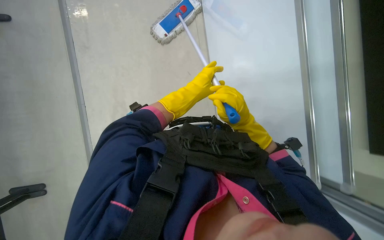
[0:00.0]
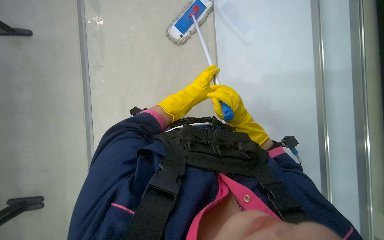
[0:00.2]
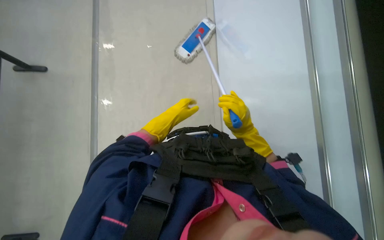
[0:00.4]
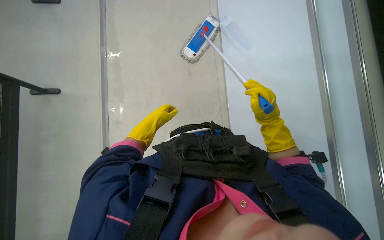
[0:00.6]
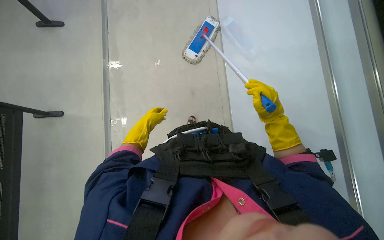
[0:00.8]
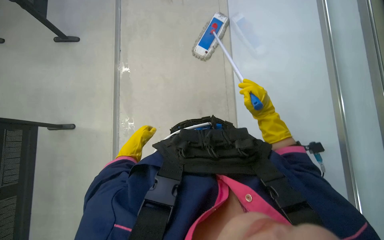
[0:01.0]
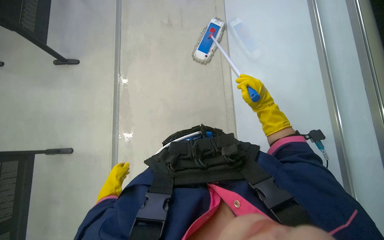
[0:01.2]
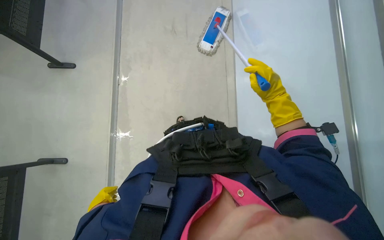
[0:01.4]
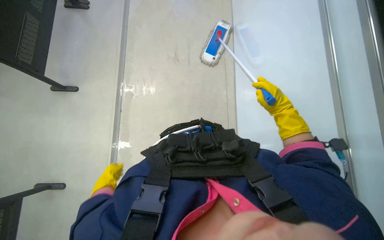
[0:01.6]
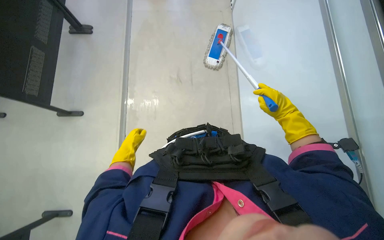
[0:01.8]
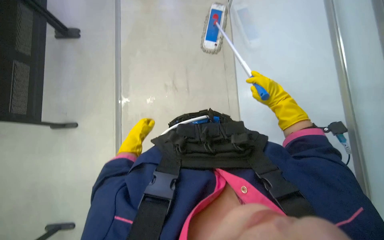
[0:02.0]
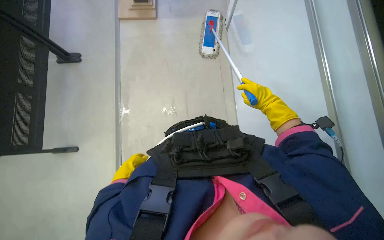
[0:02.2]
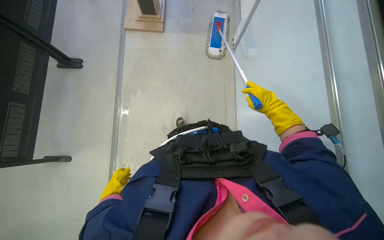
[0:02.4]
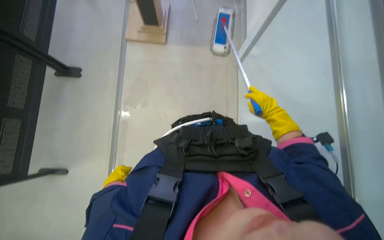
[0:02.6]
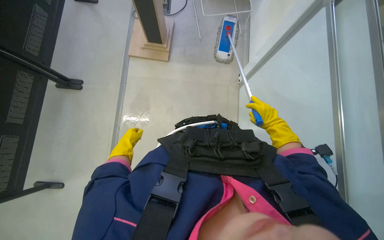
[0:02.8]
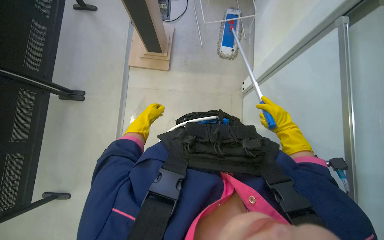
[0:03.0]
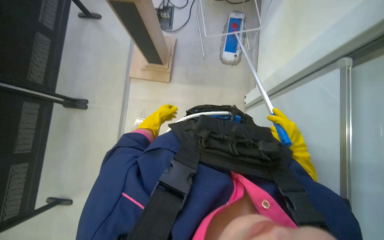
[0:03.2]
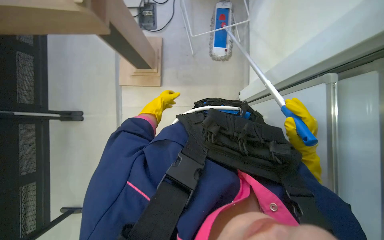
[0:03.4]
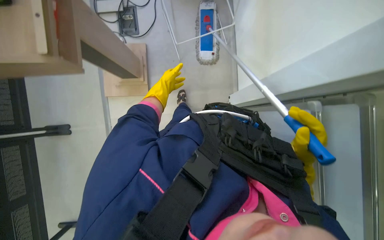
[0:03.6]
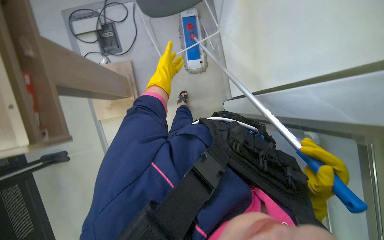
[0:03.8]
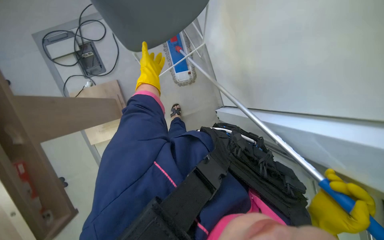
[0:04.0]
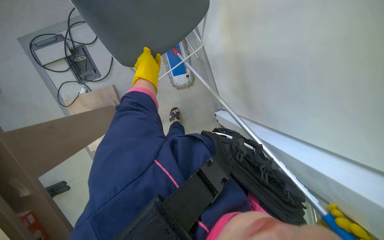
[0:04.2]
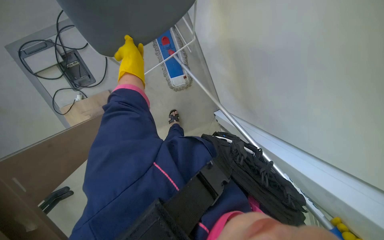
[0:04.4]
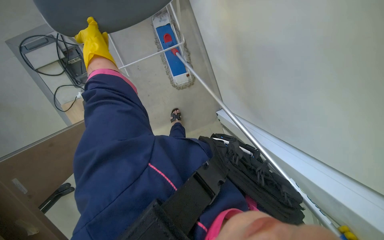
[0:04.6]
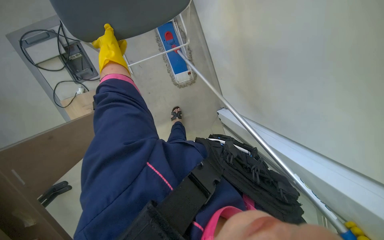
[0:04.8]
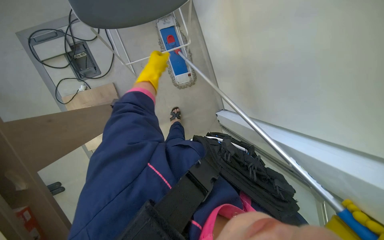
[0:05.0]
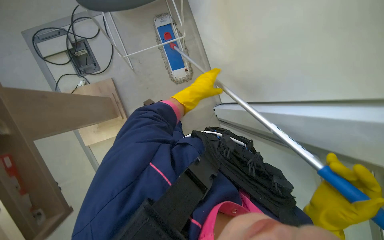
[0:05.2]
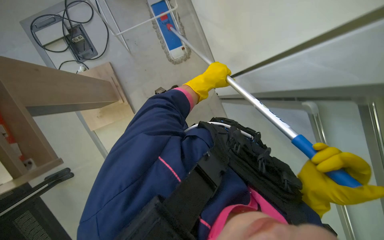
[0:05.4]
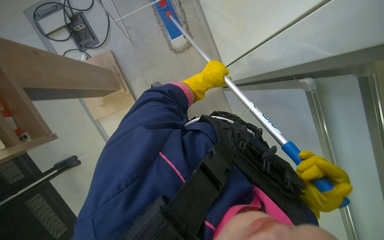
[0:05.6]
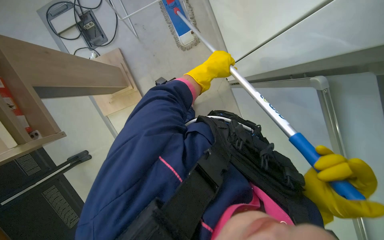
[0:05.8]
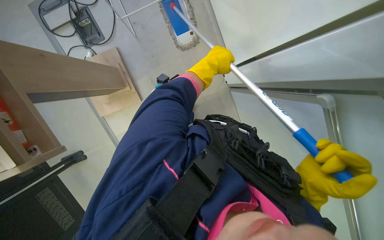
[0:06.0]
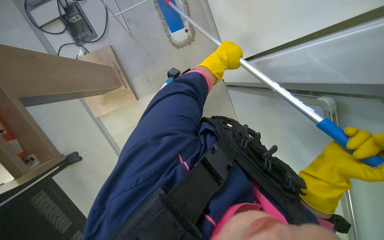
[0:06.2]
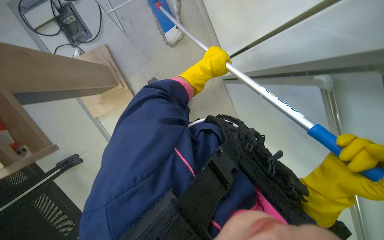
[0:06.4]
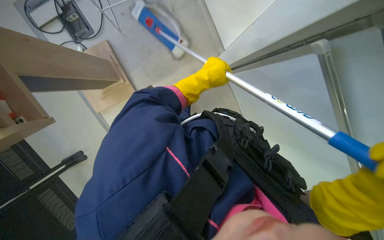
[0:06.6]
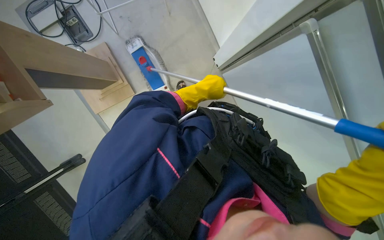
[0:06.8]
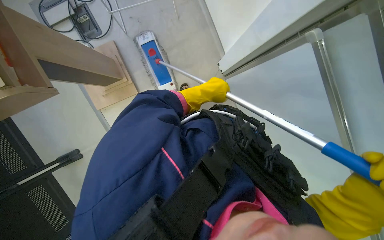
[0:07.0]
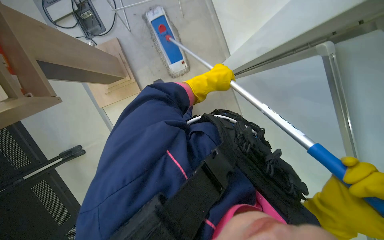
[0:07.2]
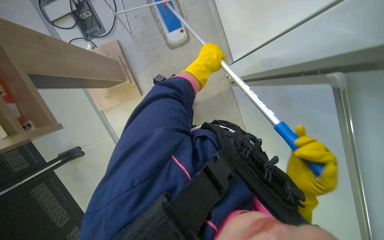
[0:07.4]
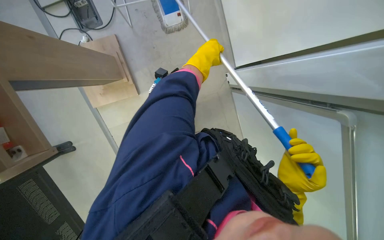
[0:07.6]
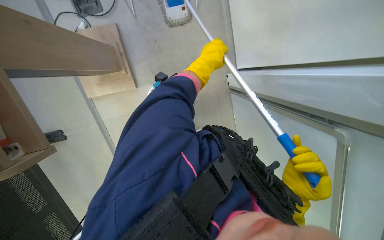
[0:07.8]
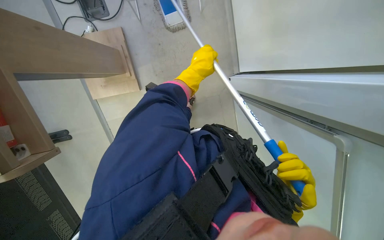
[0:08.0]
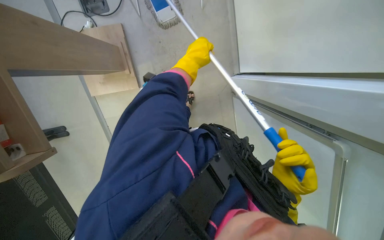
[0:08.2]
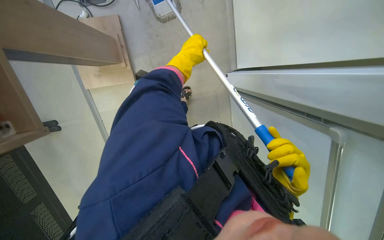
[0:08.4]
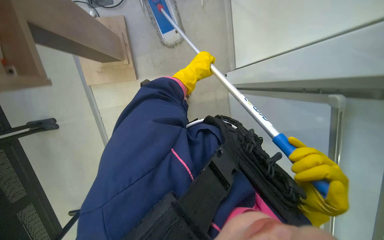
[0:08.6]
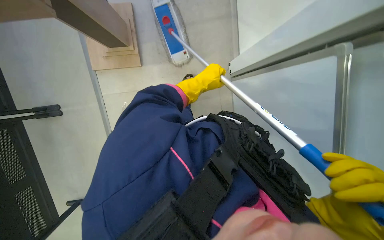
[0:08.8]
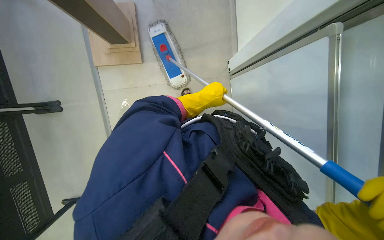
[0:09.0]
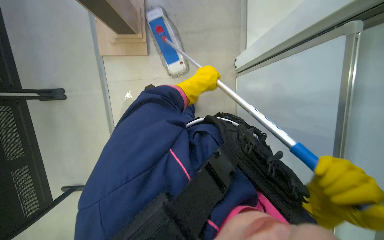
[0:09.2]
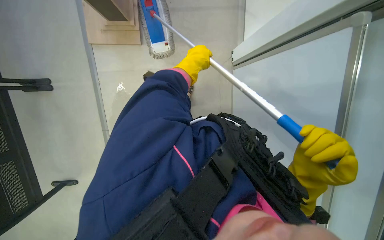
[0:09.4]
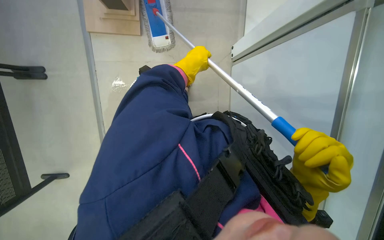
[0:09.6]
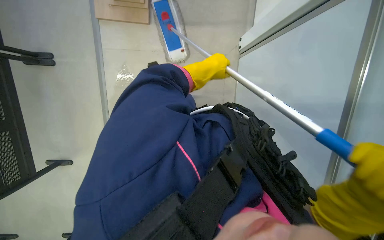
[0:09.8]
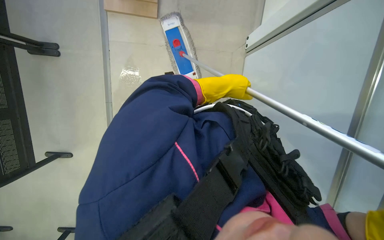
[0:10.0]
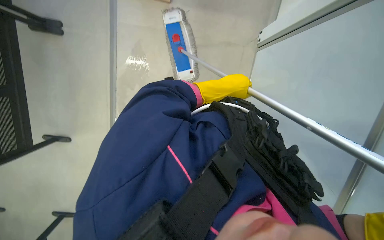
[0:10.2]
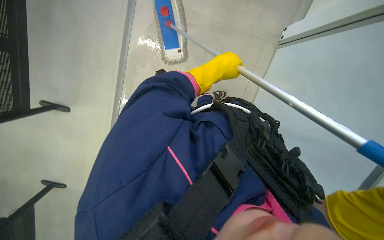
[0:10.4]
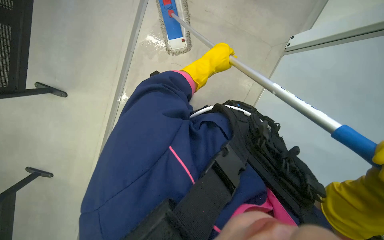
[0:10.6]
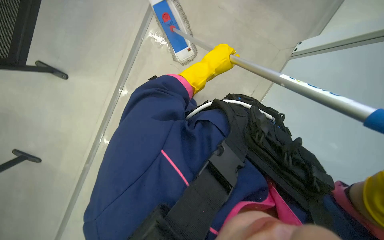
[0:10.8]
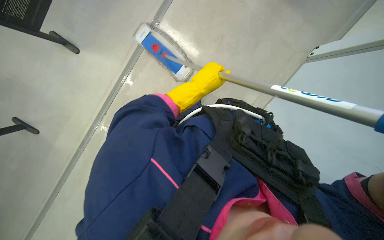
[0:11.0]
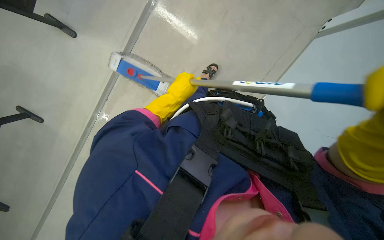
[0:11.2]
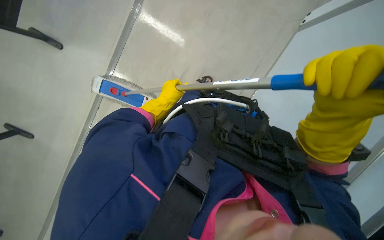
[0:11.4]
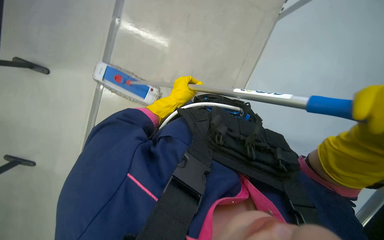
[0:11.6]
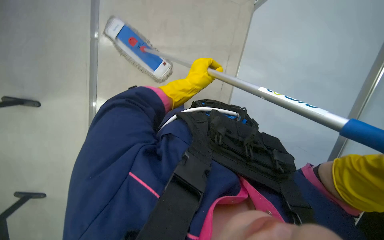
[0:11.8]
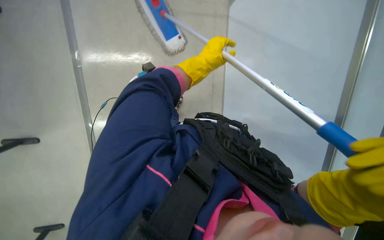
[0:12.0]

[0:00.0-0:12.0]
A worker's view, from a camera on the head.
Job: mopping floor.
The whole recording: Mopping floor. The worker mops the floor with a long-handled mop and gathered the trash from the ground and put it into a polyethylene bag..
0:00.0 to 0:01.6: The wearer looks about 15 degrees further upward. The right hand heads farther from the camera and to the right, covering about 40 cm, while the left hand heads to the left, farther from the camera and down the picture, covering some 50 cm.
0:03.0 to 0:04.4: The camera is carried approximately 1 m. The view tilts approximately 20 degrees downward. Everything in view rotates roughly 30 degrees counterclockwise.
0:04.4 to 0:06.0: The left hand travels to the right by about 30 cm.
0:07.6 to 0:09.0: The left hand shifts some 25 cm down the picture and farther from the camera.
0:10.4 to 0:12.0: The left hand goes to the left and returns, approximately 10 cm each way.

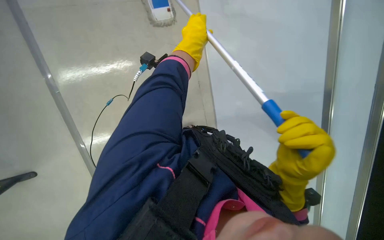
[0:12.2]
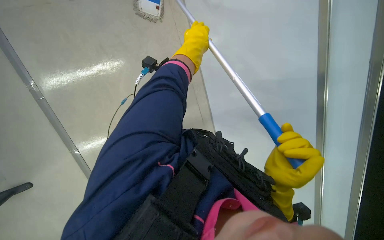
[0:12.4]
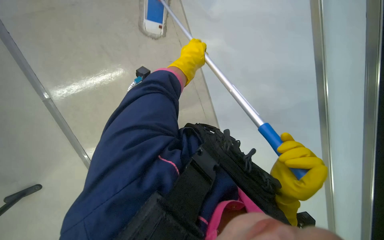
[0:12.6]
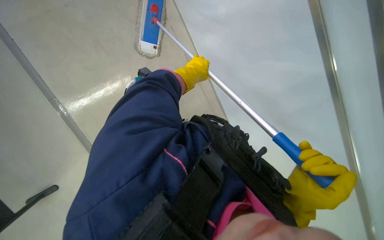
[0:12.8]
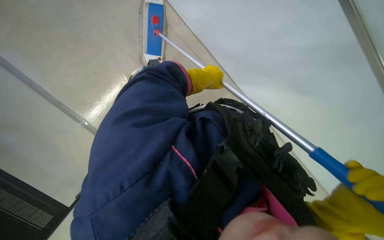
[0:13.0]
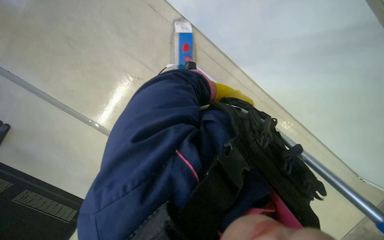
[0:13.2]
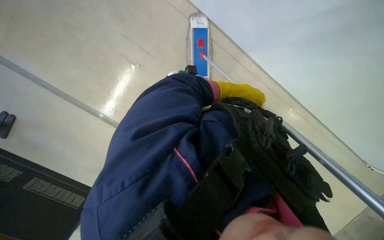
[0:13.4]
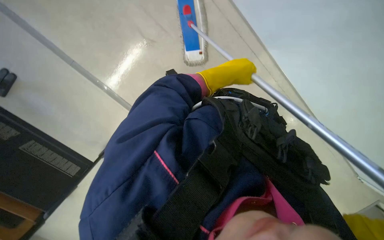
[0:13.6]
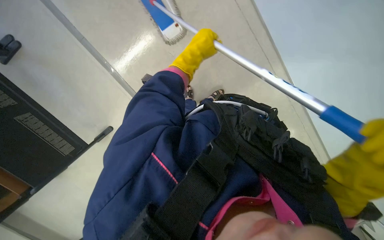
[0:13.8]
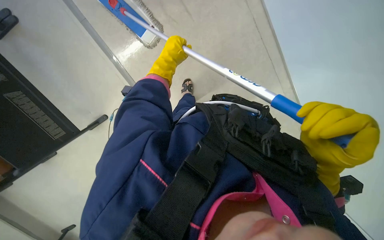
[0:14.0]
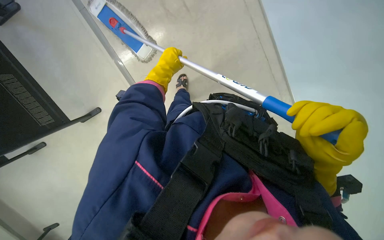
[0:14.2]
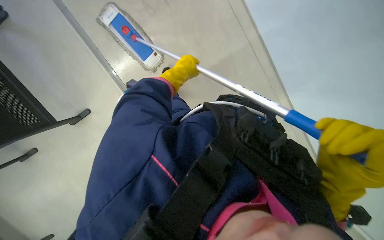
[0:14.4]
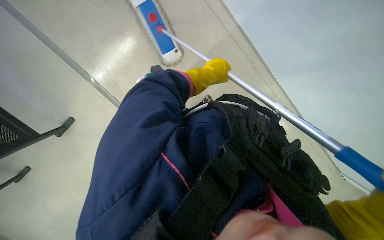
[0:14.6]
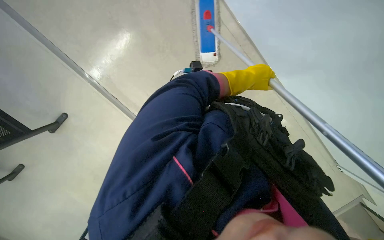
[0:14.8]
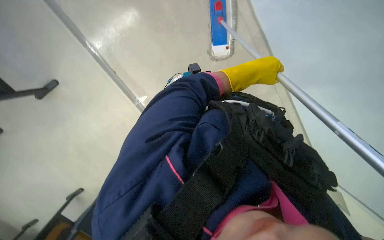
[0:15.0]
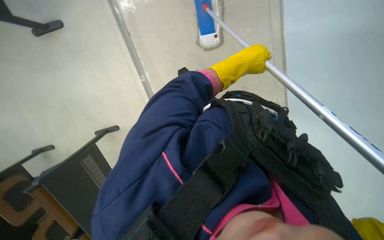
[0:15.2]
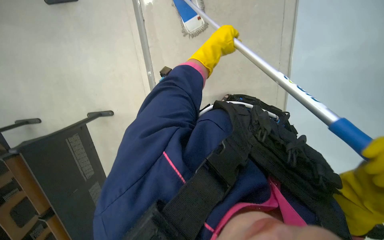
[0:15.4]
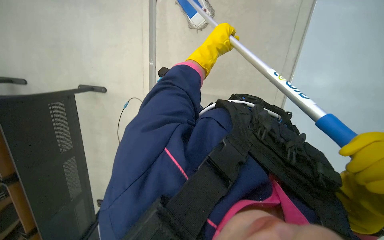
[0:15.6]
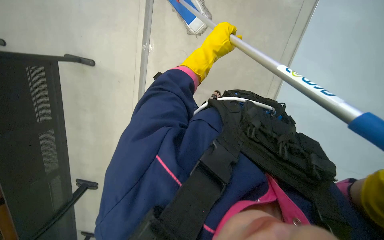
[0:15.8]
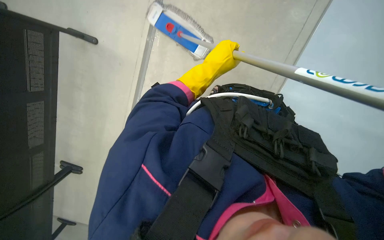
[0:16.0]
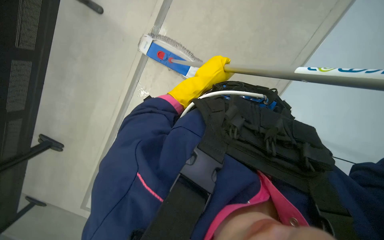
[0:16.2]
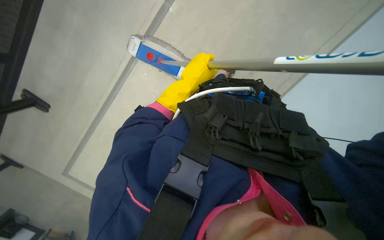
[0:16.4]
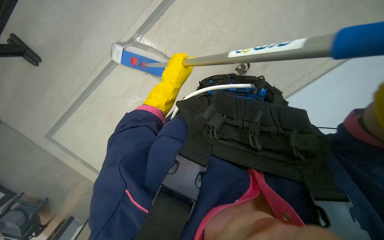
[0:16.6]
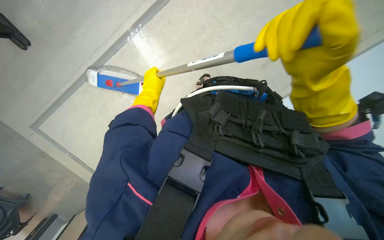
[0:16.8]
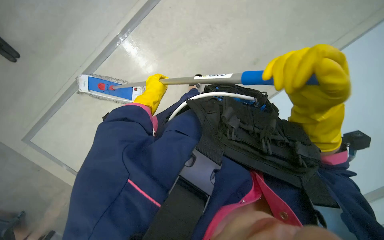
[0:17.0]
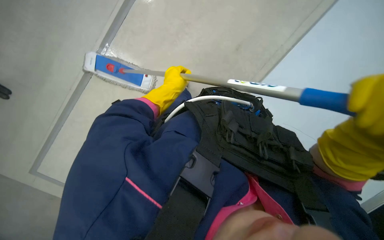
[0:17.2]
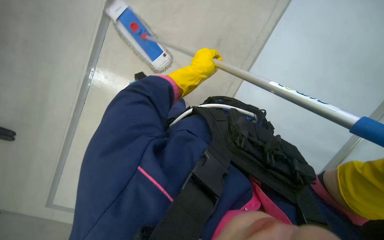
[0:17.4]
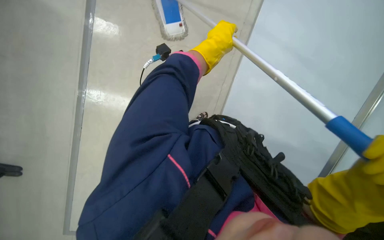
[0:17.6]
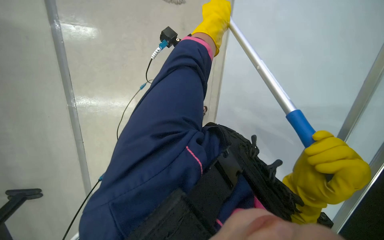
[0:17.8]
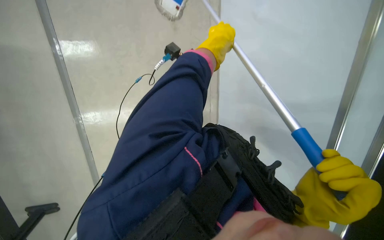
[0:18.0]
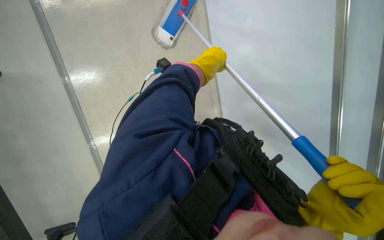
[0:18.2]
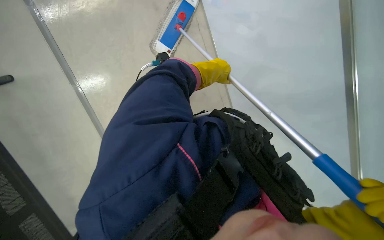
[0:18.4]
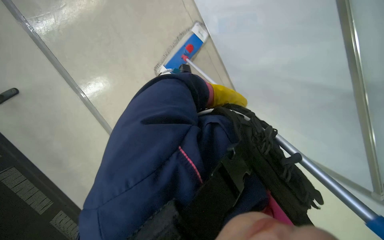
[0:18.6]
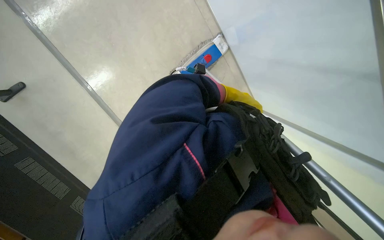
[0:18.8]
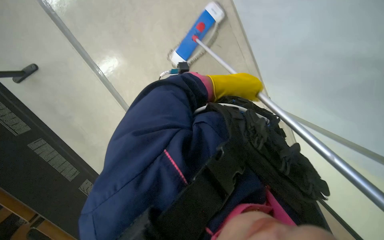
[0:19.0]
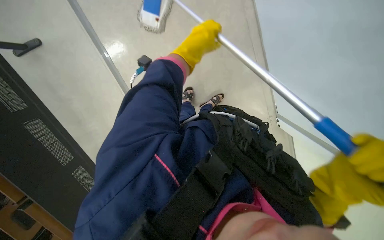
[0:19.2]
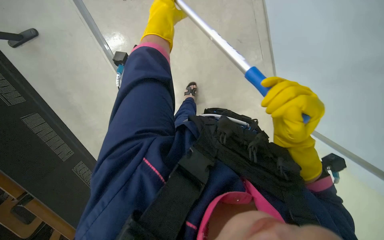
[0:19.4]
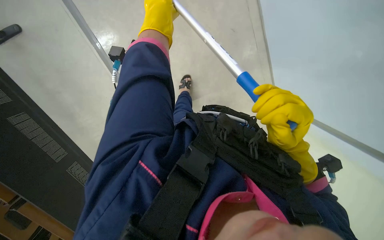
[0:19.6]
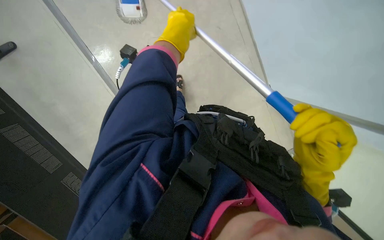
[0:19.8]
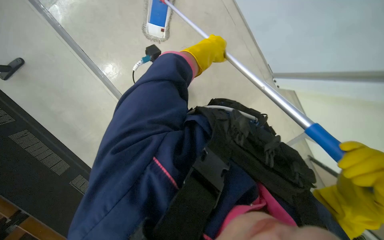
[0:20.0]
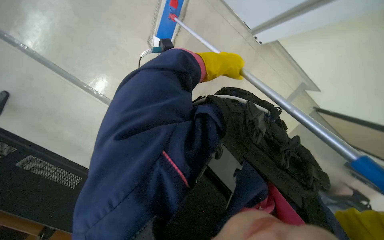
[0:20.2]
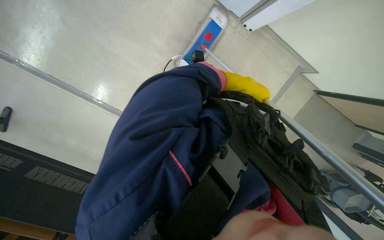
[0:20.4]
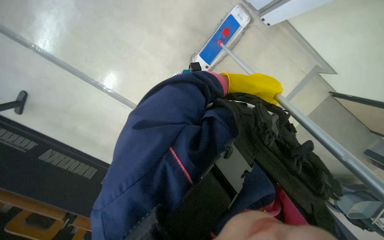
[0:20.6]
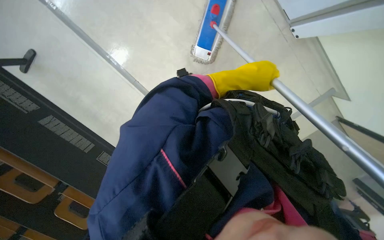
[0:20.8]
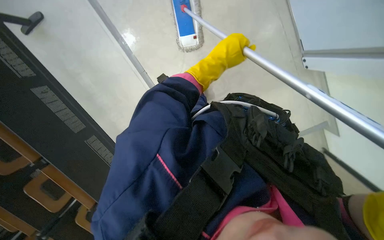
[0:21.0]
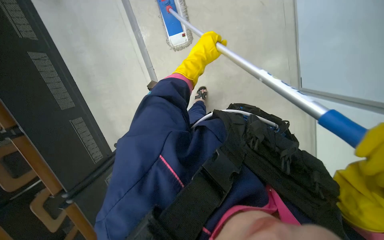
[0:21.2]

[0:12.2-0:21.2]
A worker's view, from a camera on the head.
Job: mopping floor.
The whole recording: Mopping floor. The worker mops the floor with a long-handled mop and gathered the trash from the ground and put it into a polyethylene bag..
0:12.2 to 0:13.8: The left hand goes to the right and returns, approximately 10 cm each way.
0:13.8 to 0:15.2: The left hand goes some 15 cm to the right.
0:15.2 to 0:16.6: The left hand goes some 15 cm to the left.
0:16.6 to 0:18.2: The camera pitches upward, by about 20 degrees. The left hand heads up the picture, covering some 10 cm.
